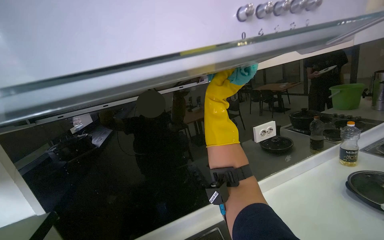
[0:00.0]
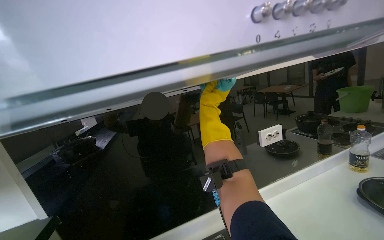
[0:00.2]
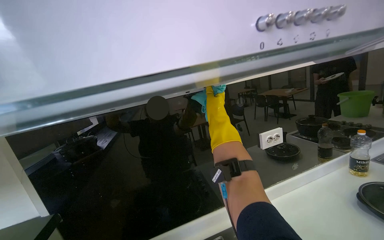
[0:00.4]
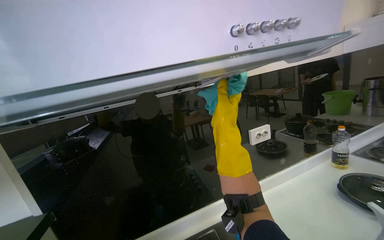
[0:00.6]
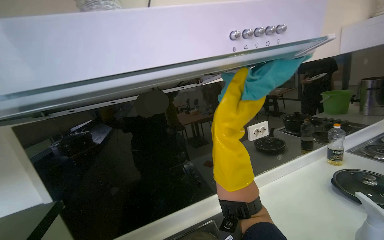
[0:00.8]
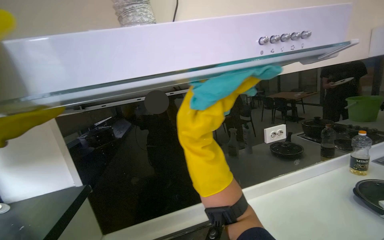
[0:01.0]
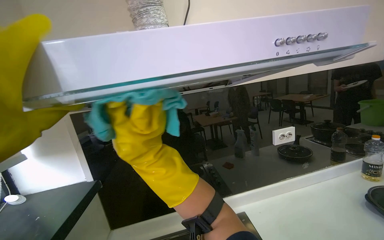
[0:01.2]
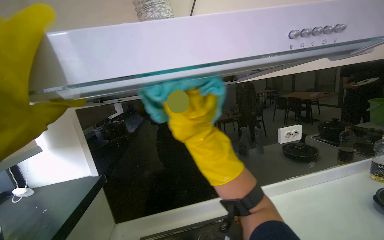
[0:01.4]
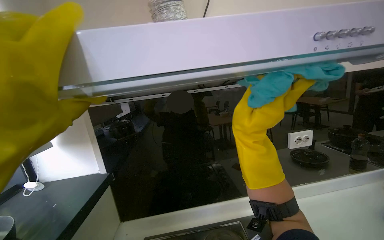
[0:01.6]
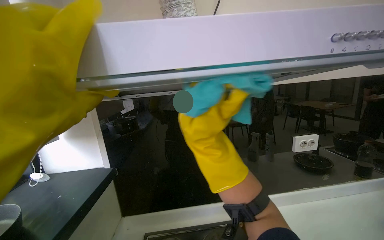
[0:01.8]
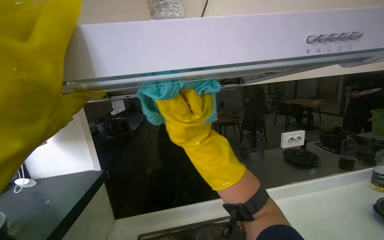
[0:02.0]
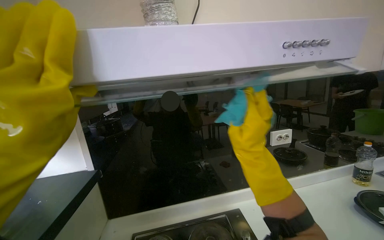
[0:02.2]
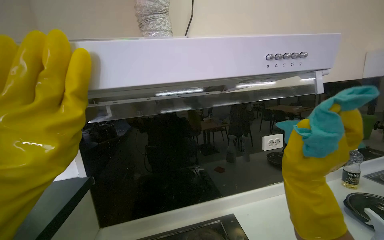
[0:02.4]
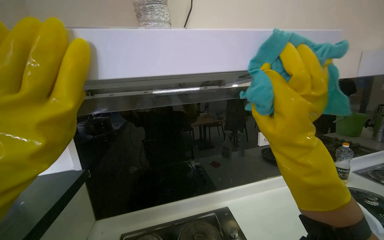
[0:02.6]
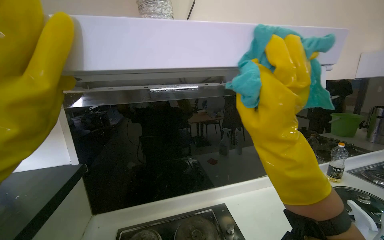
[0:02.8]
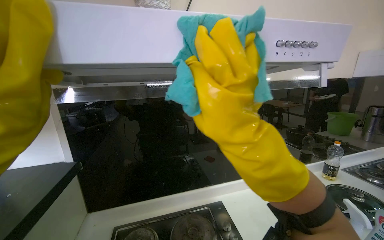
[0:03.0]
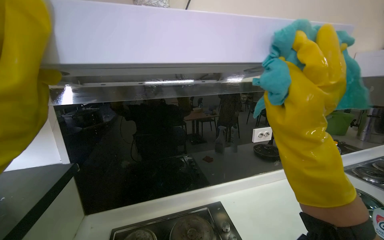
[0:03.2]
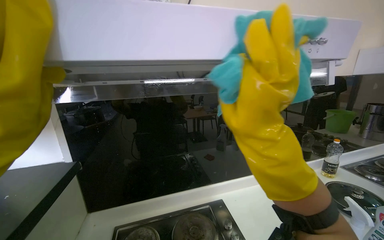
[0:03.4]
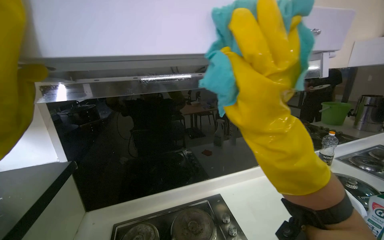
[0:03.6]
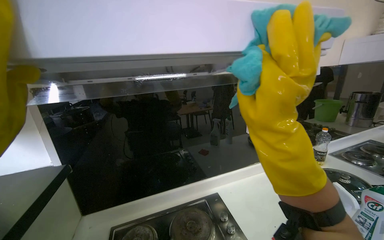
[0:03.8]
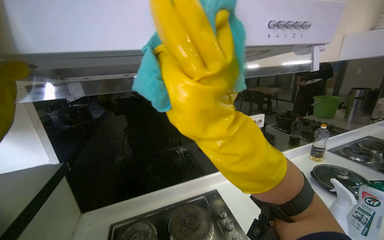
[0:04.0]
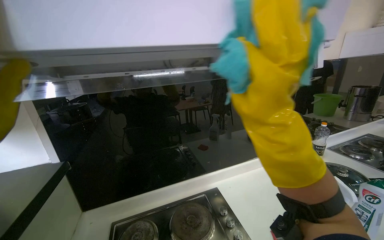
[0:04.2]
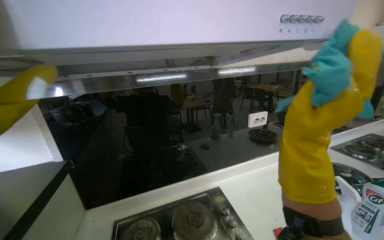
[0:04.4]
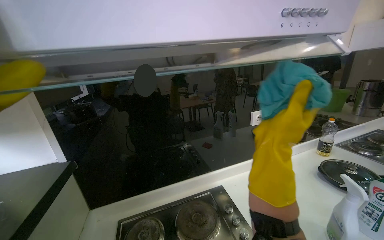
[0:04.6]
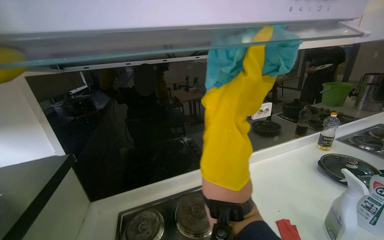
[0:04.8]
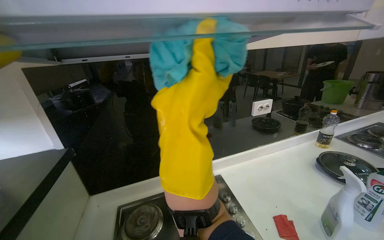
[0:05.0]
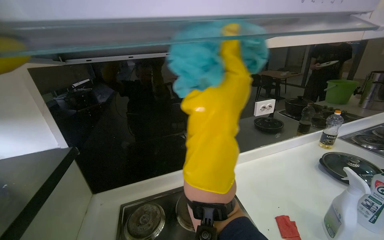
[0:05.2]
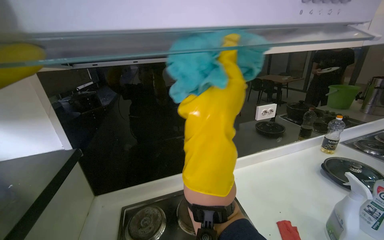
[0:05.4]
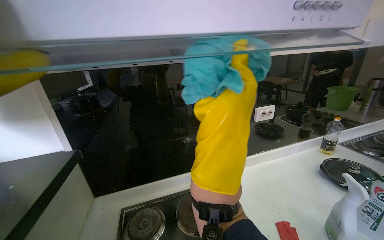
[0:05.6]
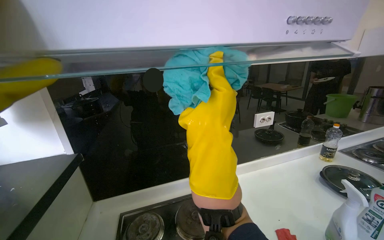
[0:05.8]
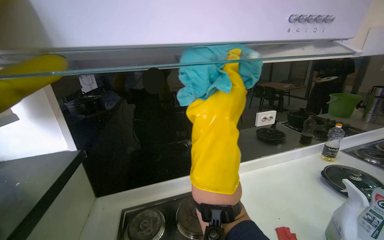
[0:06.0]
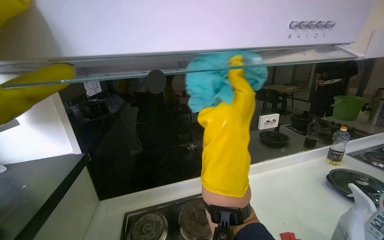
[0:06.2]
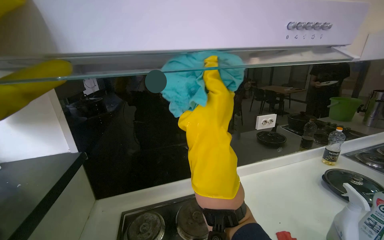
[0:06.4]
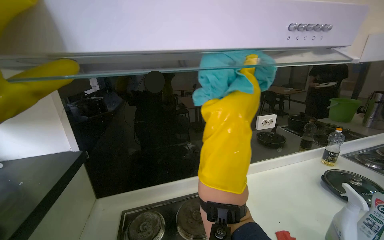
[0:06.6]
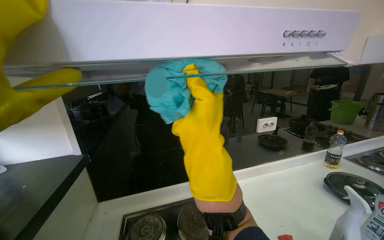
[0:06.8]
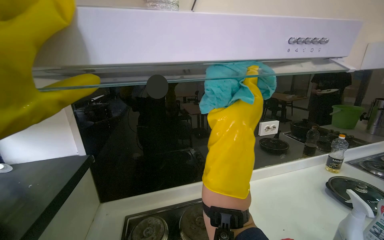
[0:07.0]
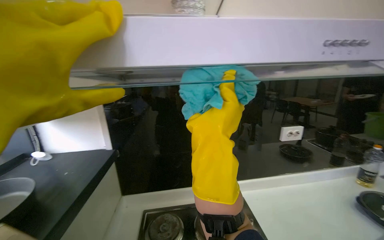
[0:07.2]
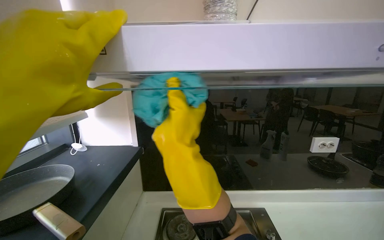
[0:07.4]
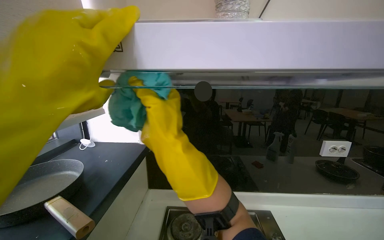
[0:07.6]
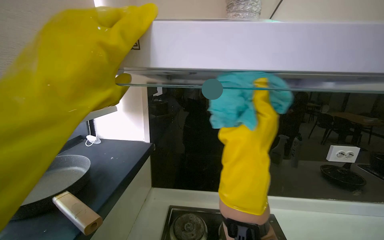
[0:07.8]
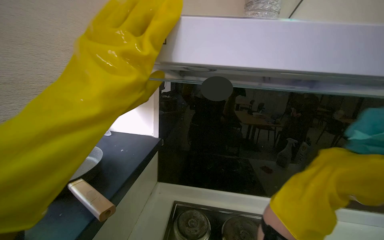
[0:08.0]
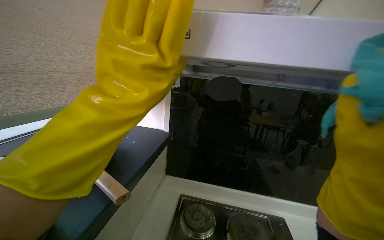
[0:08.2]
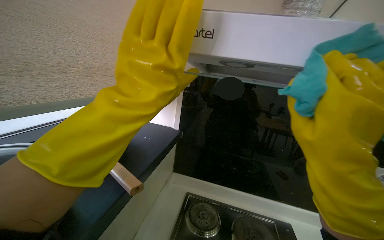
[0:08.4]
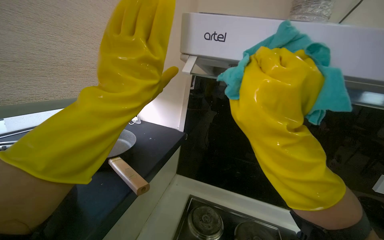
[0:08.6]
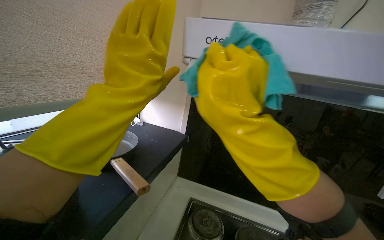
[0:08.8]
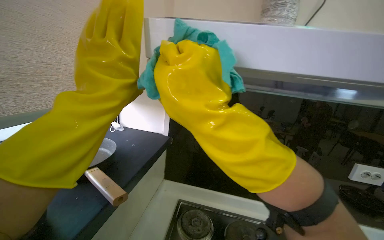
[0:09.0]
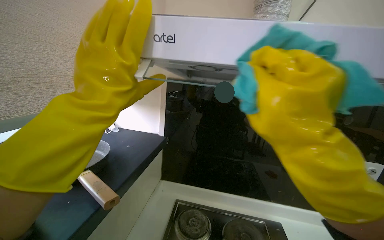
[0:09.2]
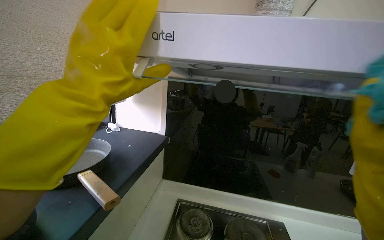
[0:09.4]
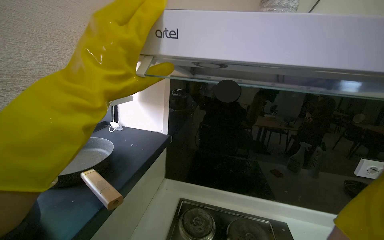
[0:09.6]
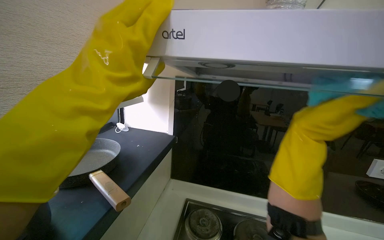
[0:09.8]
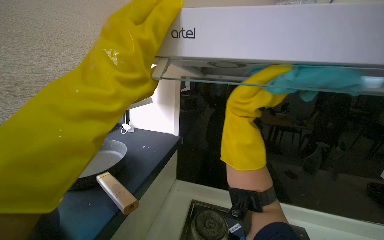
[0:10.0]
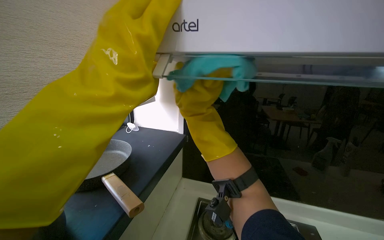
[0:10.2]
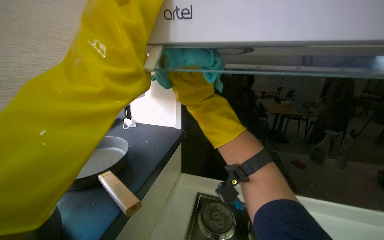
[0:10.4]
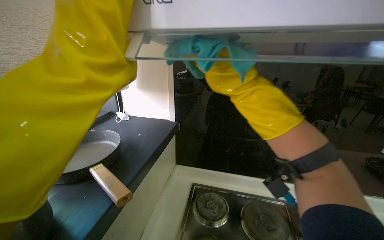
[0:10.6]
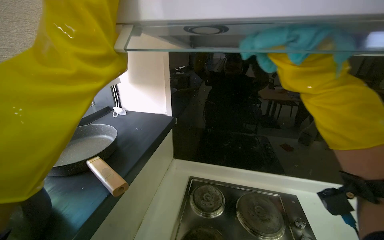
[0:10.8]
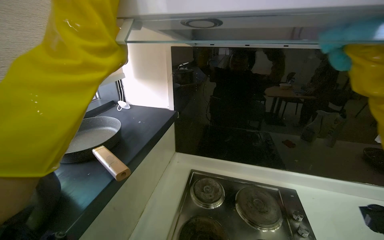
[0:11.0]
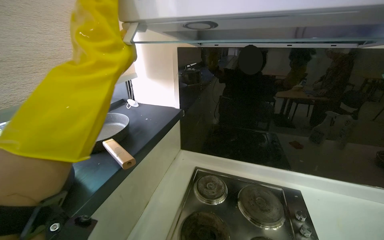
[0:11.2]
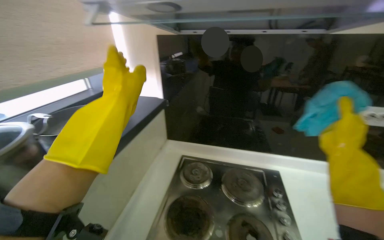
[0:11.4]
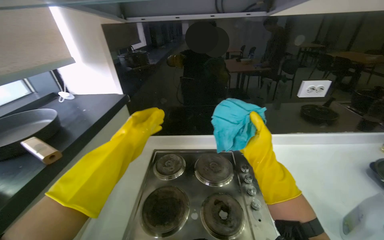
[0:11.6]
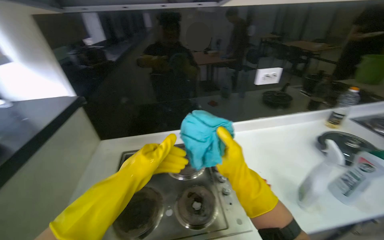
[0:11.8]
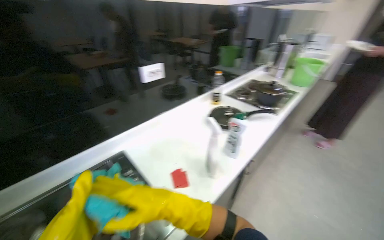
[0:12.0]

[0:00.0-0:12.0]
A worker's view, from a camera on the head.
Job: cleaning kitchen.
The whole recording: Wiping kitchen range hood and stovetop. The worker wipes the kitchen range hood and stovetop with a cleaning cloth and sponge.
0:00.0 to 0:01.6: The right hand shifts approximately 25 cm nearer to the camera and down the picture, and reaches approximately 25 cm to the left, then returns.
0:01.6 to 0:03.0: The right hand moves left and right over some 30 cm, changing direction 2 times.
0:03.0 to 0:04.4: The right hand goes left and right, some 25 cm each way, reversing 2 times.
0:04.4 to 0:06.0: The right hand heads to the left, covering approximately 20 cm.
0:06.0 to 0:07.6: The view swings about 15 degrees to the left. The right hand travels to the left by about 20 cm.
0:10.4 to 0:12.0: The wearer looks some 60 degrees further to the right. The view tips downward by approximately 15 degrees.

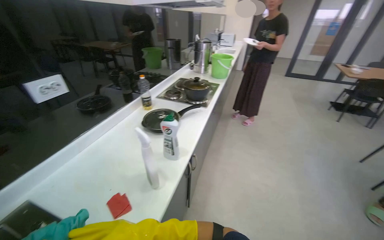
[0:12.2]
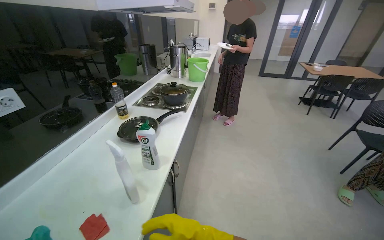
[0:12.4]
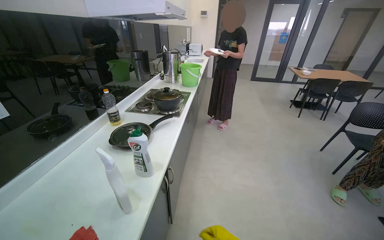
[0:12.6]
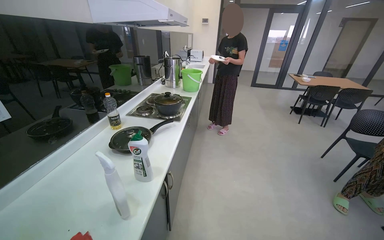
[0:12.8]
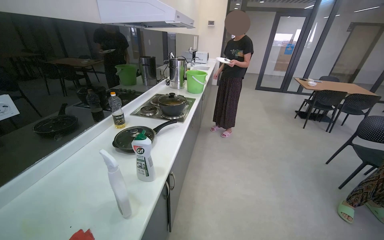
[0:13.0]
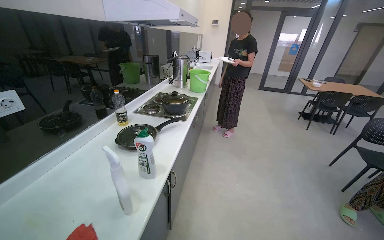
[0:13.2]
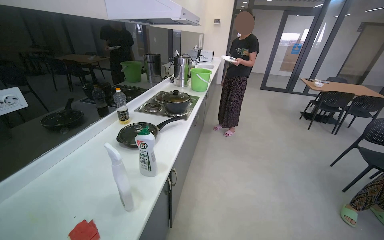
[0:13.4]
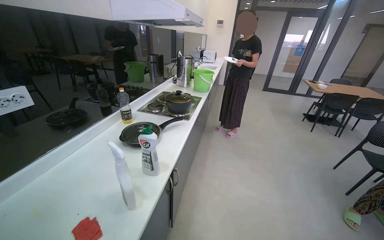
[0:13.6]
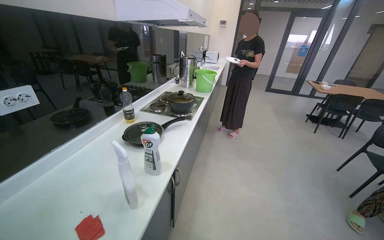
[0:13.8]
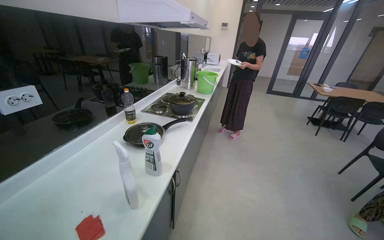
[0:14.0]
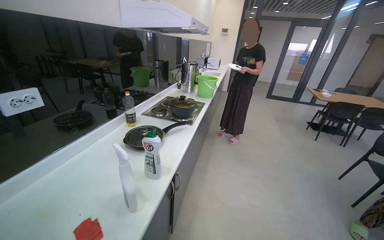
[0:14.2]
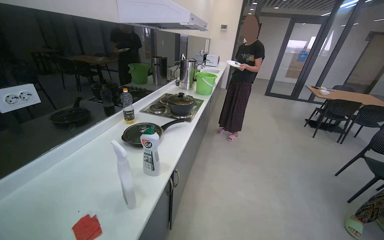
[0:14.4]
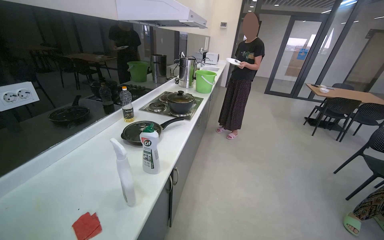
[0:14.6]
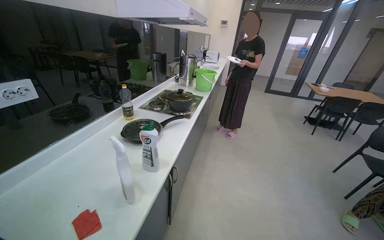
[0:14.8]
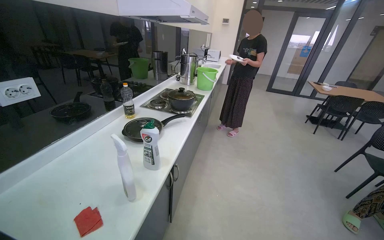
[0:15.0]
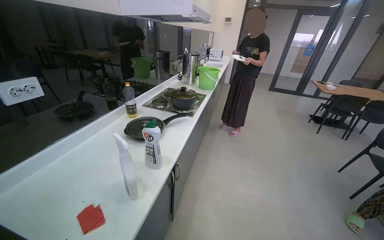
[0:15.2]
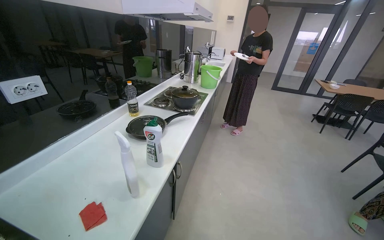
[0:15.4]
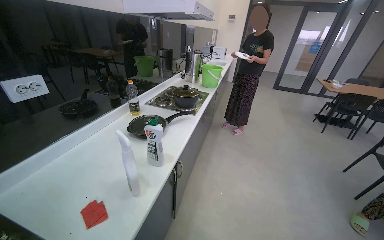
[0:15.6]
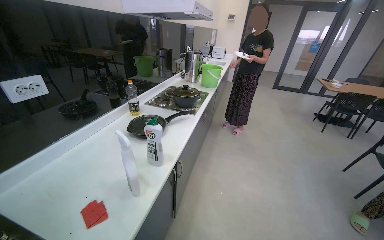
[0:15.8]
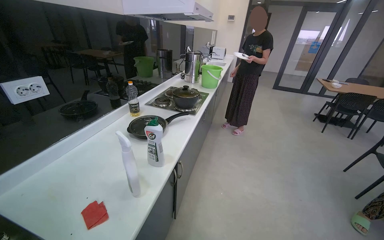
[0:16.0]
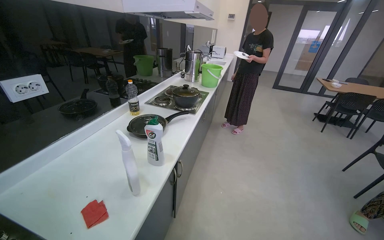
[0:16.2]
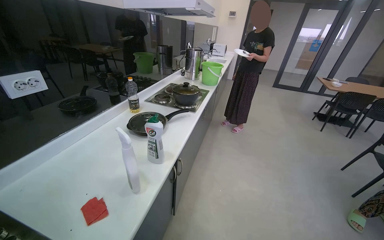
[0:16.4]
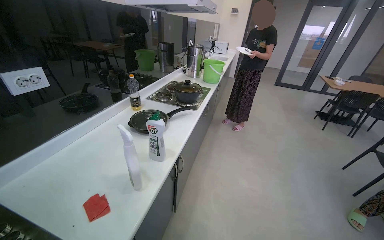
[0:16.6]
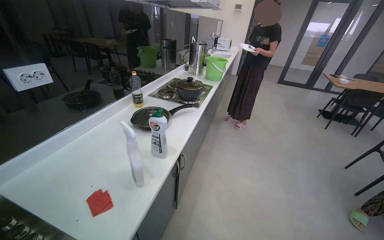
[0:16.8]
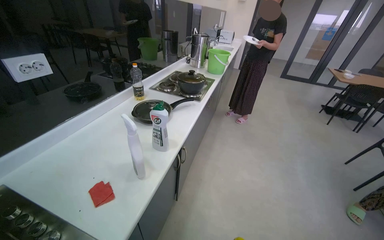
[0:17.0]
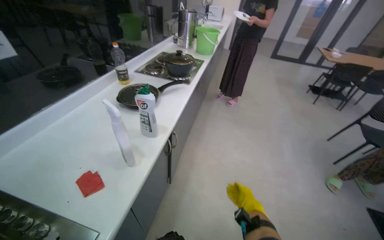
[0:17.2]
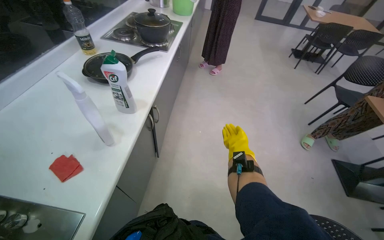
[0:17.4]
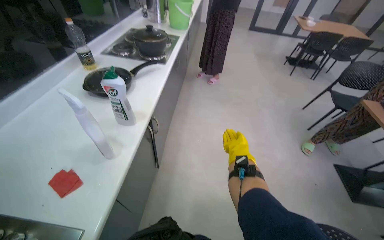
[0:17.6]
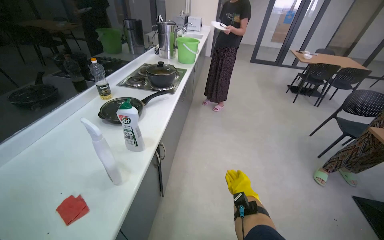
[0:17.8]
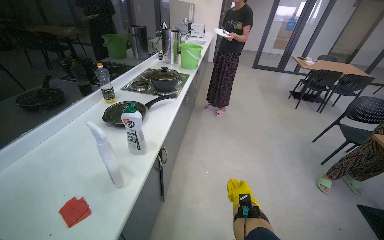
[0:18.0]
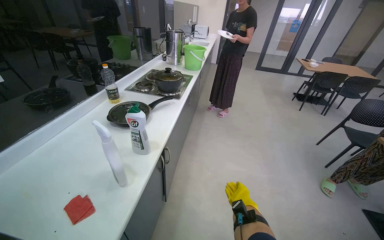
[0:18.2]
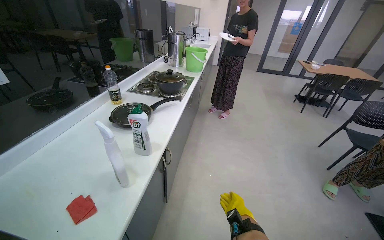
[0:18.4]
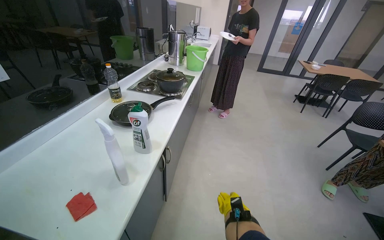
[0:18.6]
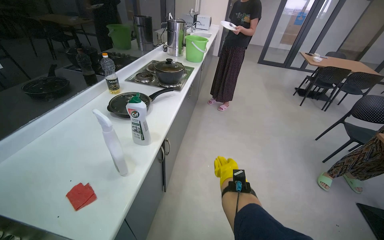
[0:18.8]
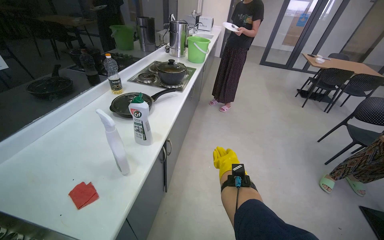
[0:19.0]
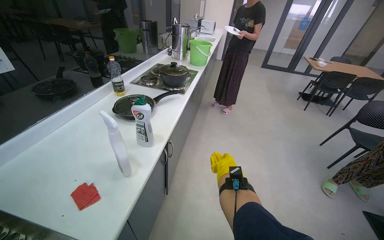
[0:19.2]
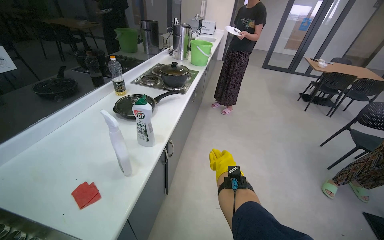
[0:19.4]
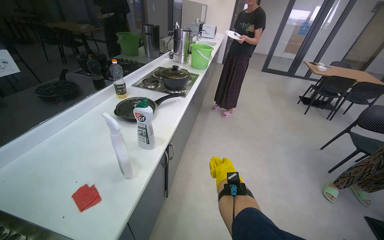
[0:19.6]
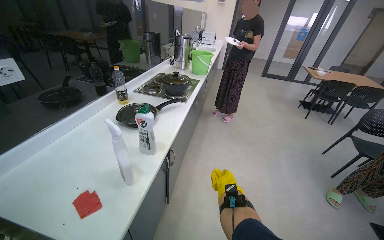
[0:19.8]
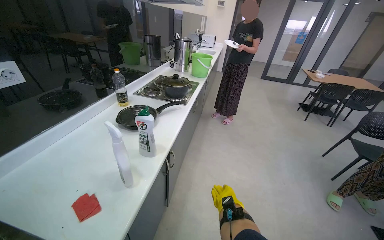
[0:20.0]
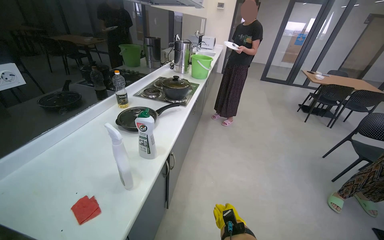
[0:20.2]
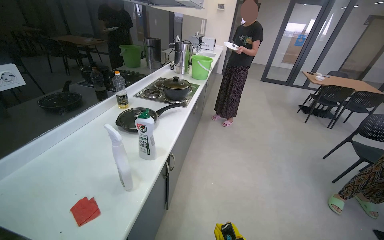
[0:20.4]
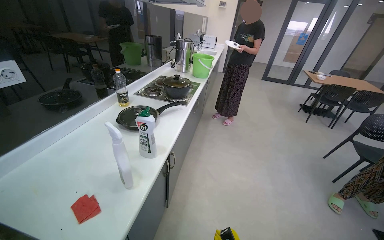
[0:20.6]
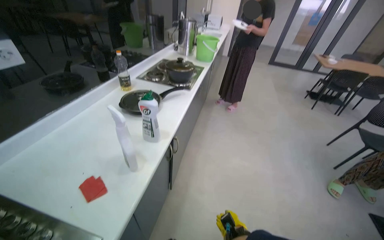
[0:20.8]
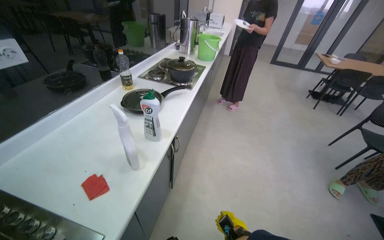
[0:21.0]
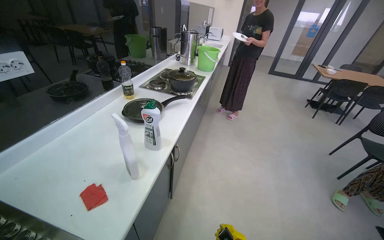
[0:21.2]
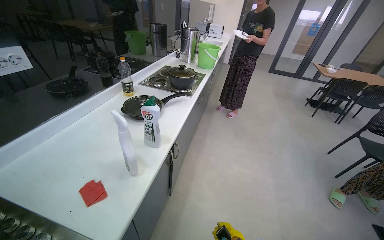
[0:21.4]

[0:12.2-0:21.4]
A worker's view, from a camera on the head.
Job: cleaning kitchen.
The whole recording: Wiping kitchen range hood and stovetop. The worker wipes the kitchen range hood and stovetop with a cleaning cloth and sponge.
0:18.4 to 0:19.8: The right hand shifts some 10 cm up the picture.
